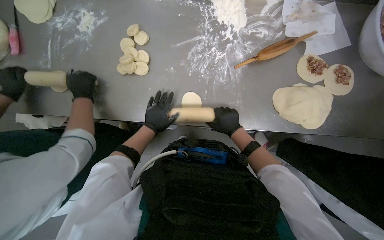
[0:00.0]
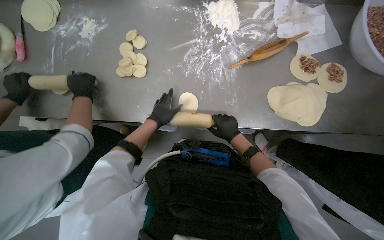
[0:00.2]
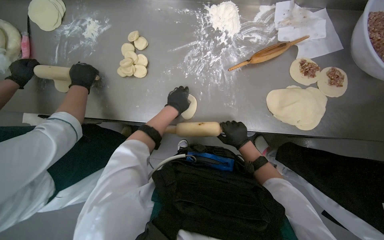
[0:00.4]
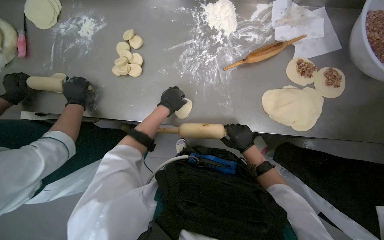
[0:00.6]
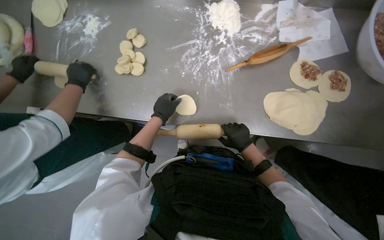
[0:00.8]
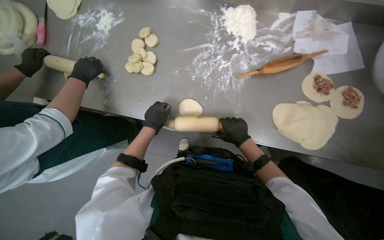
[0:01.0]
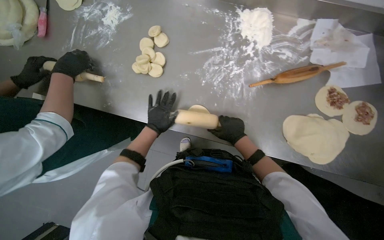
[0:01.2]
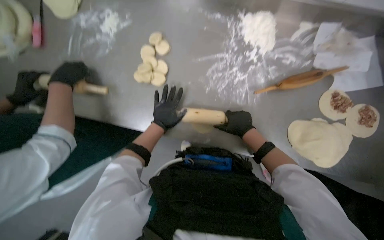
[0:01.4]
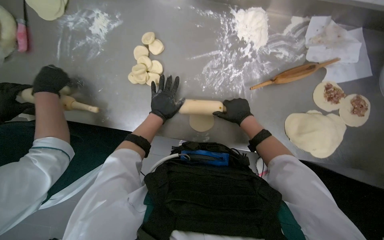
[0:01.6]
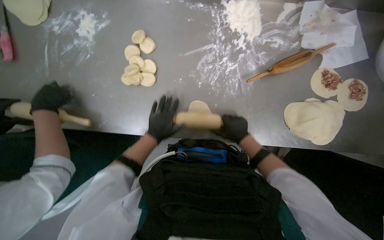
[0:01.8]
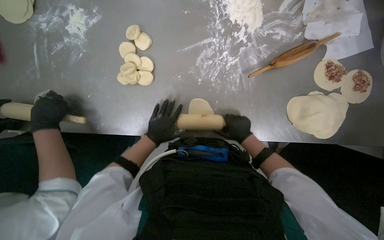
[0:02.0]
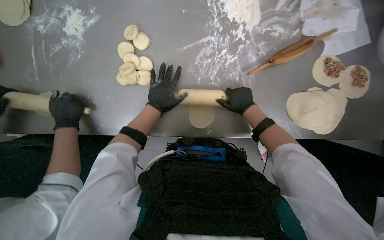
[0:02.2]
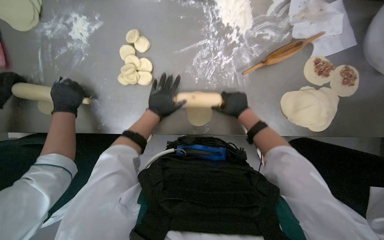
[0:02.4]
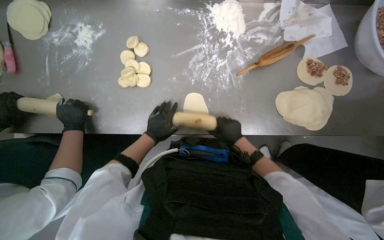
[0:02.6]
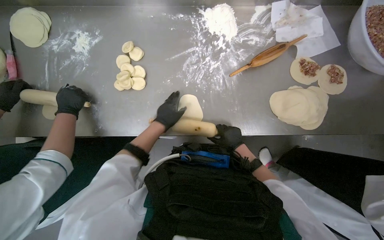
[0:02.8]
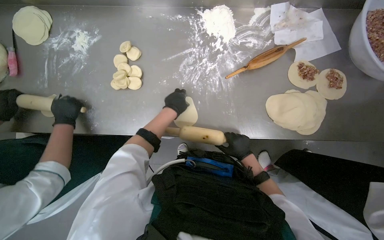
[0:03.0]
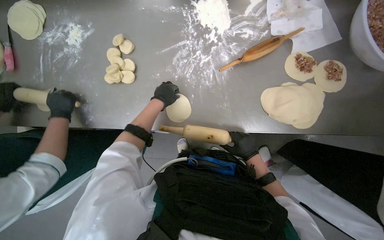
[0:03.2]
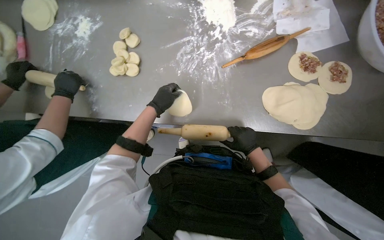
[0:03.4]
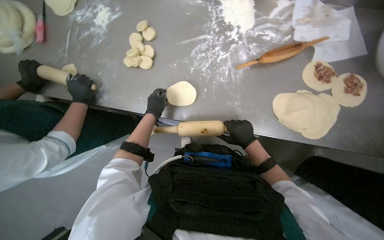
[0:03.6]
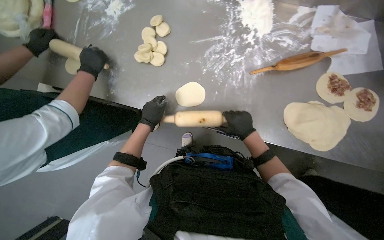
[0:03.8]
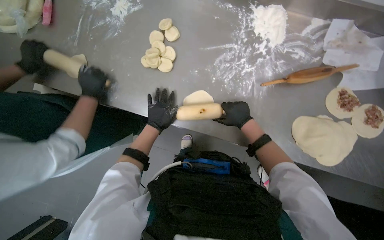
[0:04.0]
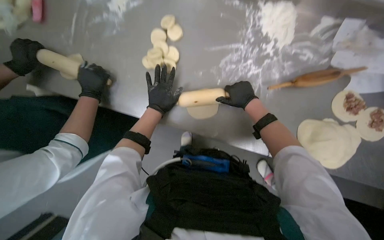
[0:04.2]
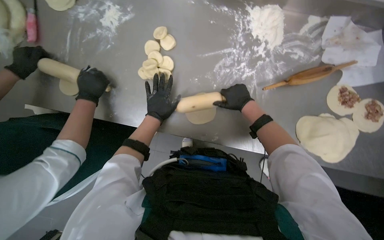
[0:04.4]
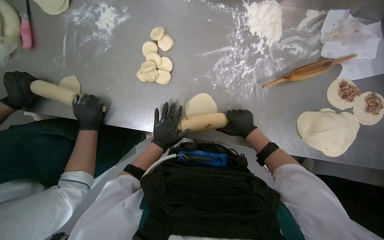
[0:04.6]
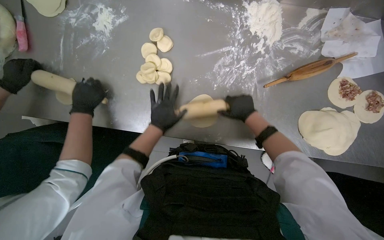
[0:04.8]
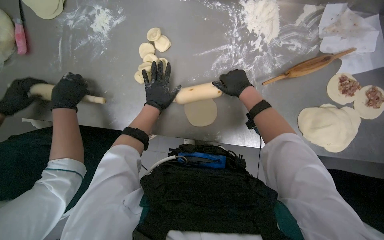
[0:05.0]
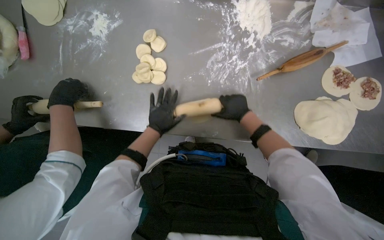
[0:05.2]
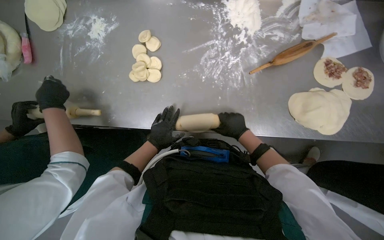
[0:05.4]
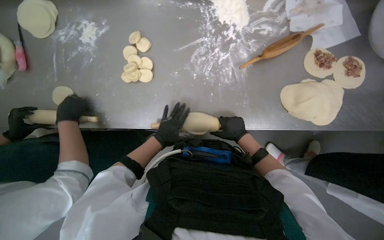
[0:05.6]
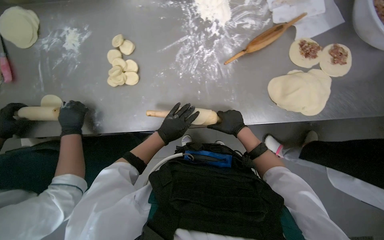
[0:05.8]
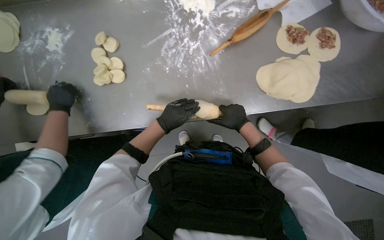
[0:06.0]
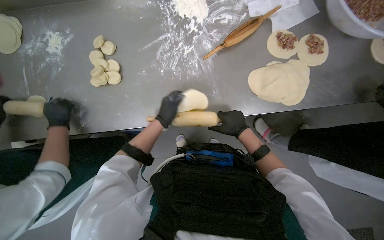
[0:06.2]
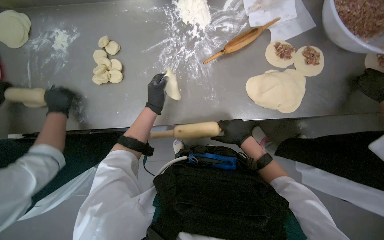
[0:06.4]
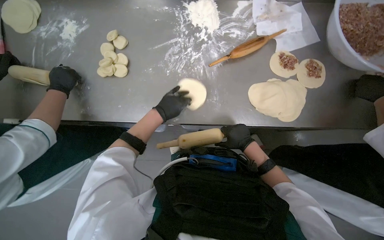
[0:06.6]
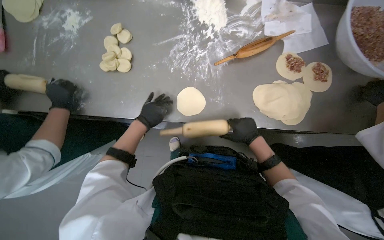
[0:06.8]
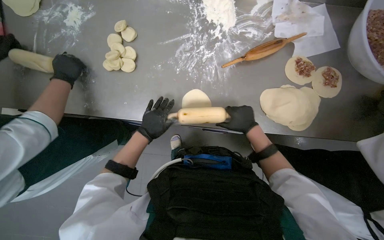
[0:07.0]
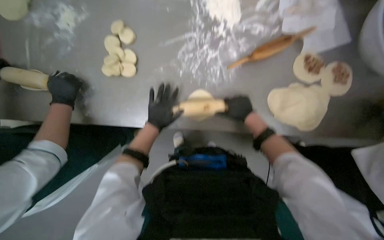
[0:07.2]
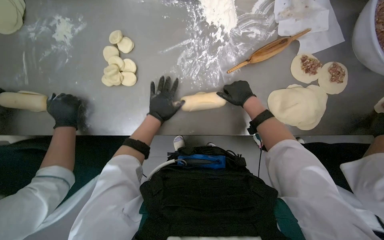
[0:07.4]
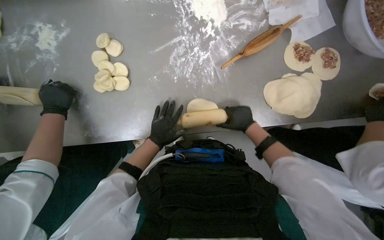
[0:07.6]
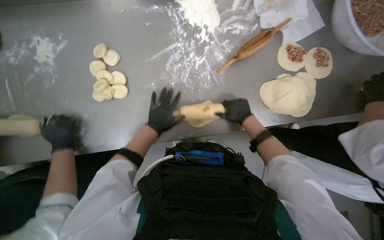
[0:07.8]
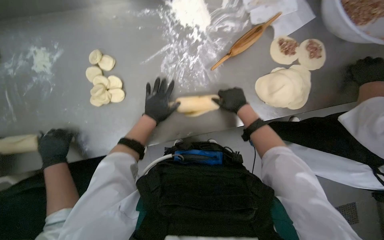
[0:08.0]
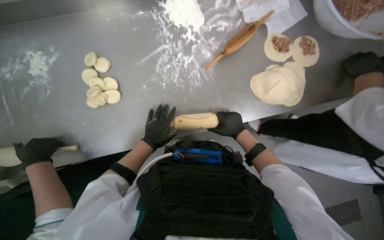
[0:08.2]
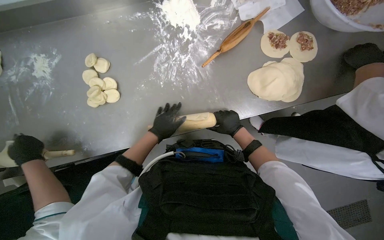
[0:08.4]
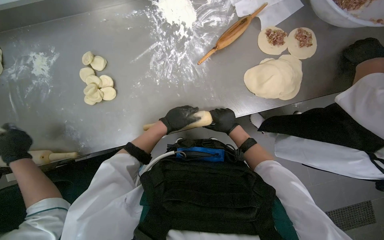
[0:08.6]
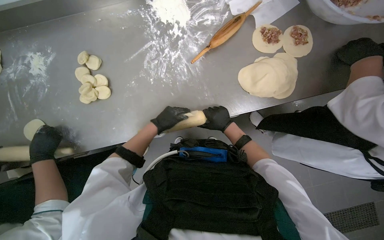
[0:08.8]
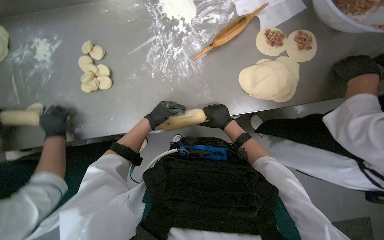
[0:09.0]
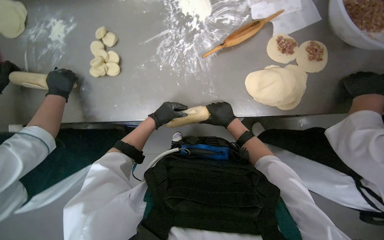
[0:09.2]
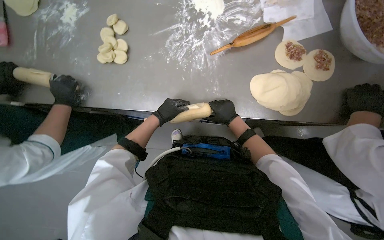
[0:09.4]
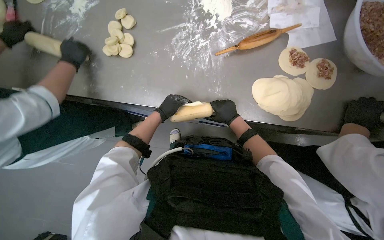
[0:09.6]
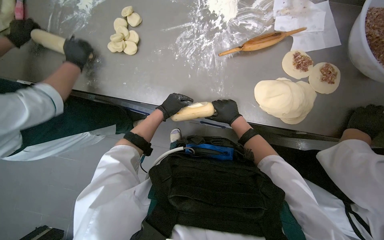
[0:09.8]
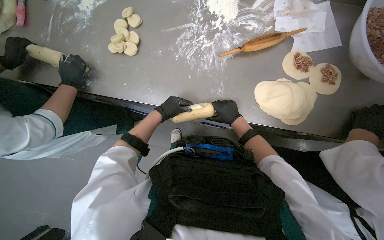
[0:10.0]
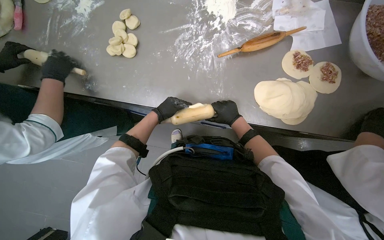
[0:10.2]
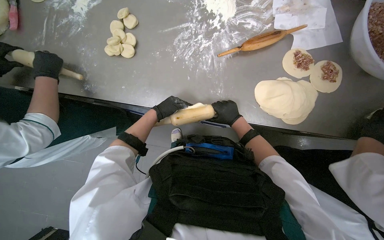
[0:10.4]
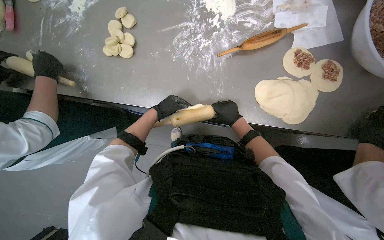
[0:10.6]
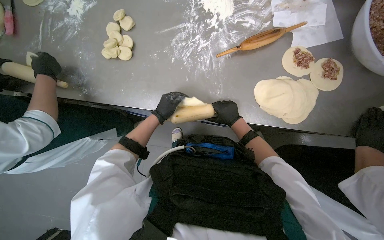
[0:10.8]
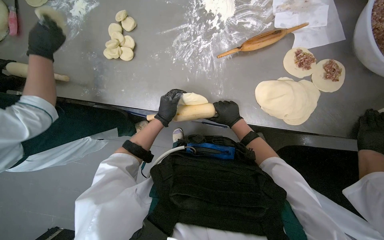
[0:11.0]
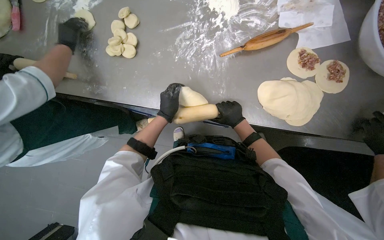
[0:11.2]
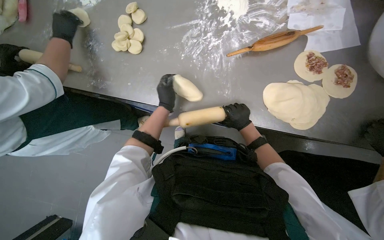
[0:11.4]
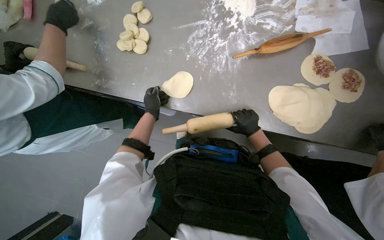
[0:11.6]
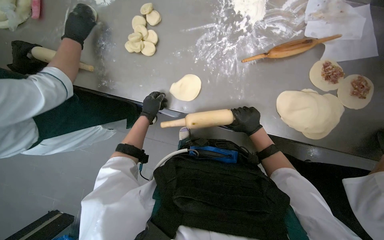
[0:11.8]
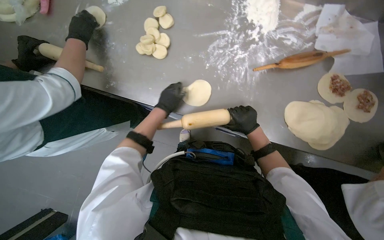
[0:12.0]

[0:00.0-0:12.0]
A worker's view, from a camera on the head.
Job: preparing food.
The whole recording: Rolling dough circles. The worker uses a rolling pin to flatten small dough circles on the metal table.
0:00.0 to 0:01.6: The two hands go about 10 cm up the picture.
0:01.6 to 0:03.0: The right hand moves up and down the picture over roughly 15 cm, changing direction 2 times; the left hand moves up and down the picture over some 10 cm, changing direction 3 times.
0:03.0 to 0:04.4: The right hand goes about 25 cm up the picture.
0:04.4 to 0:06.0: The right hand moves up and down the picture over roughly 15 cm, changing direction 2 times, while the left hand swings up and down the picture, roughly 15 cm each way, with 2 reversals.
0:06.0 to 0:07.6: The right hand moves about 15 cm up the picture and comes back.
0:10.4 to 0:12.0: The left hand moves nearer and farther over roughly 10 cm, changing direction 2 times.

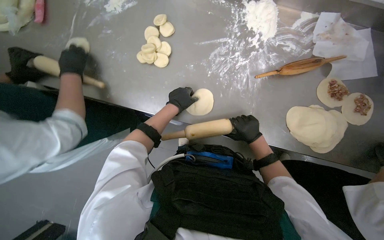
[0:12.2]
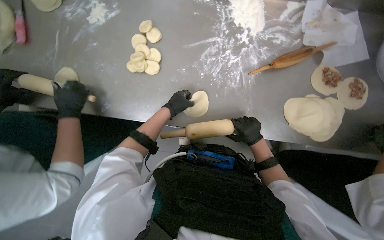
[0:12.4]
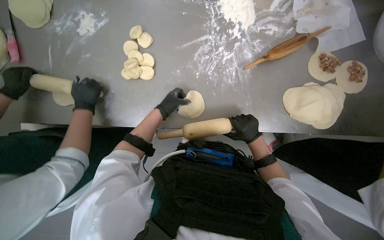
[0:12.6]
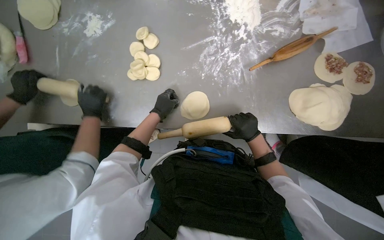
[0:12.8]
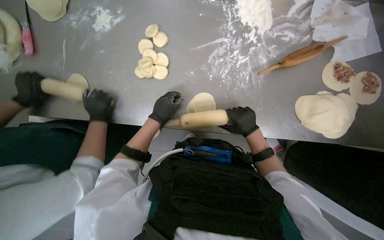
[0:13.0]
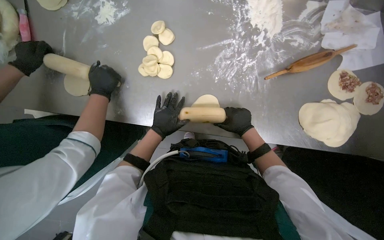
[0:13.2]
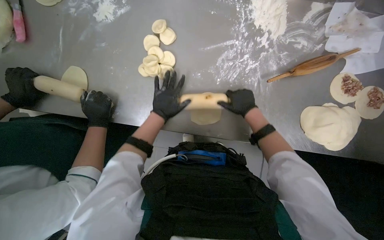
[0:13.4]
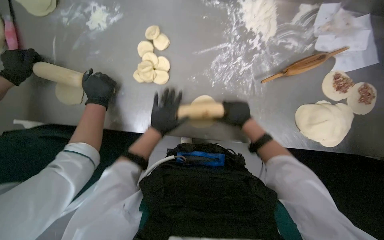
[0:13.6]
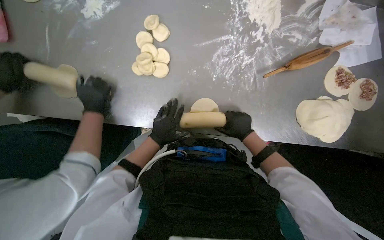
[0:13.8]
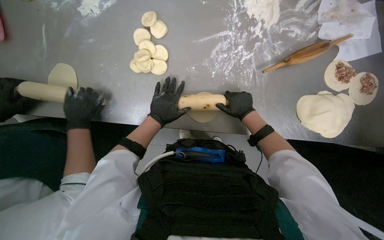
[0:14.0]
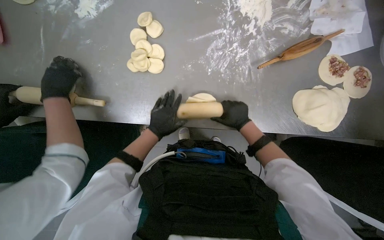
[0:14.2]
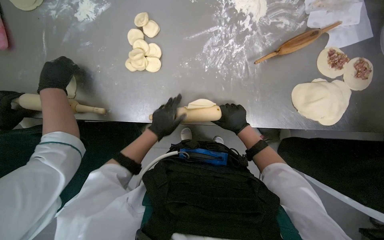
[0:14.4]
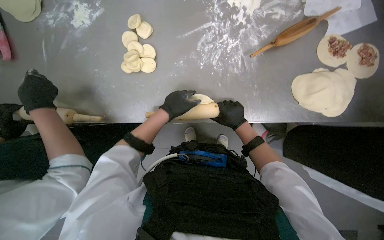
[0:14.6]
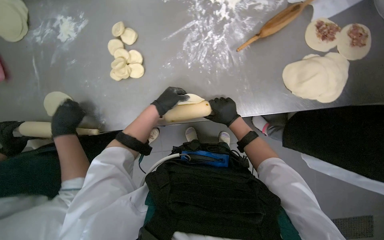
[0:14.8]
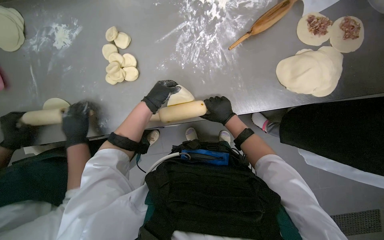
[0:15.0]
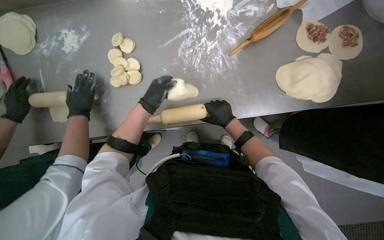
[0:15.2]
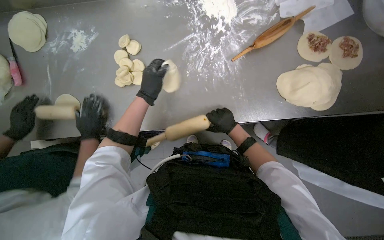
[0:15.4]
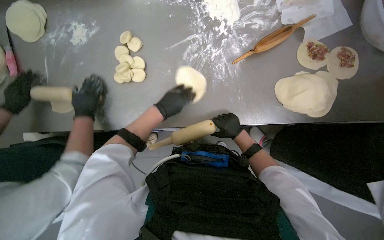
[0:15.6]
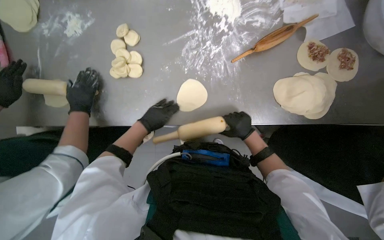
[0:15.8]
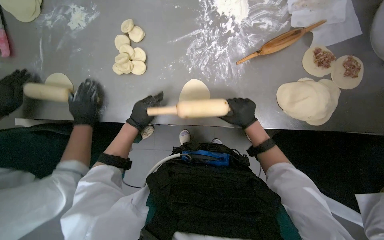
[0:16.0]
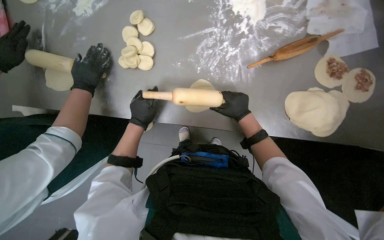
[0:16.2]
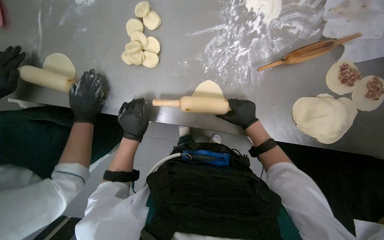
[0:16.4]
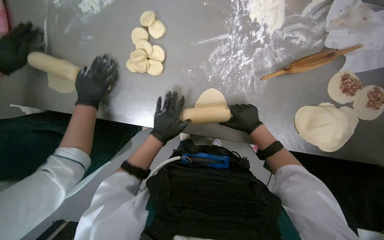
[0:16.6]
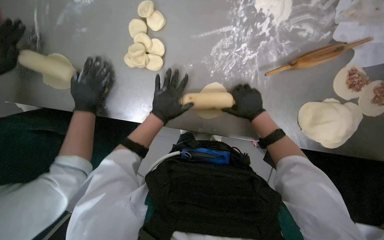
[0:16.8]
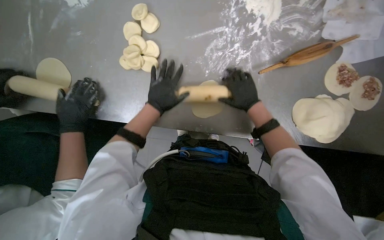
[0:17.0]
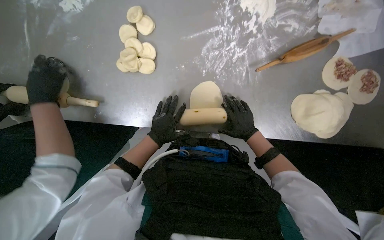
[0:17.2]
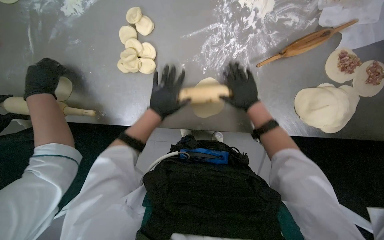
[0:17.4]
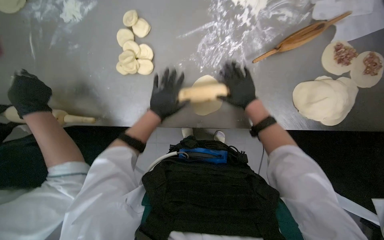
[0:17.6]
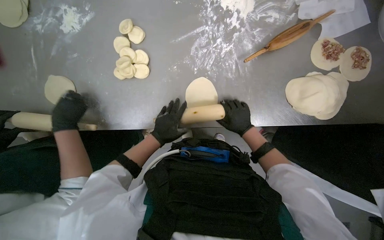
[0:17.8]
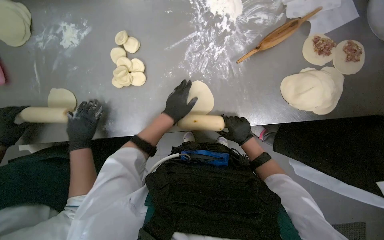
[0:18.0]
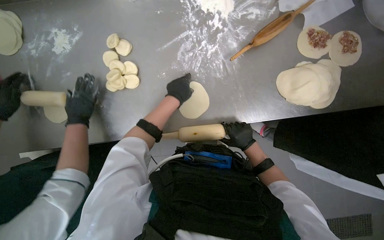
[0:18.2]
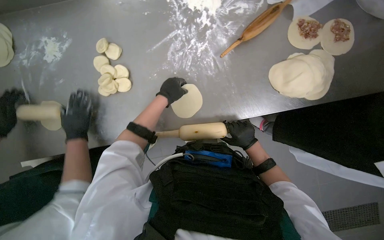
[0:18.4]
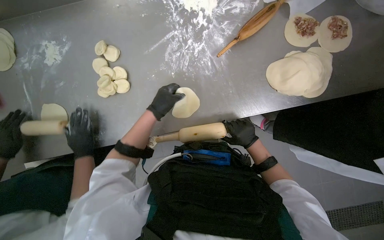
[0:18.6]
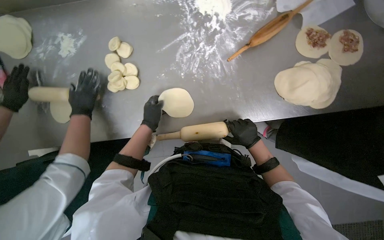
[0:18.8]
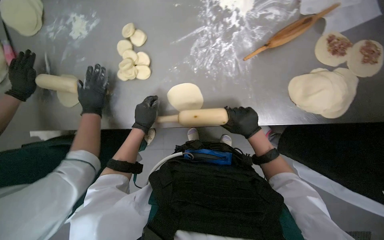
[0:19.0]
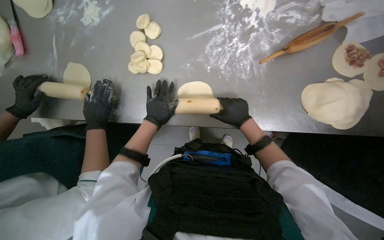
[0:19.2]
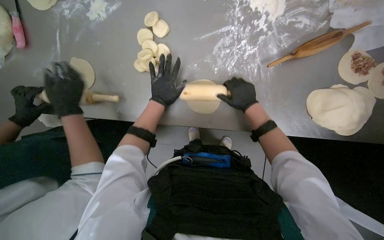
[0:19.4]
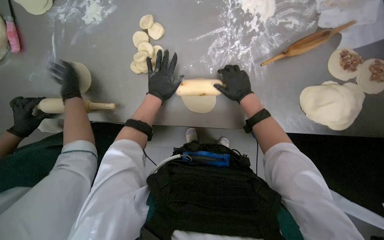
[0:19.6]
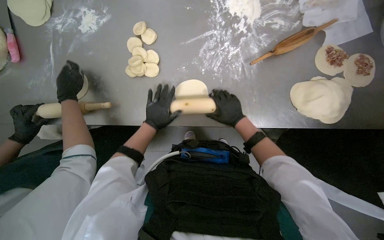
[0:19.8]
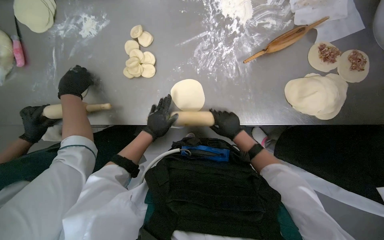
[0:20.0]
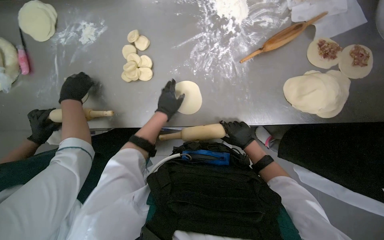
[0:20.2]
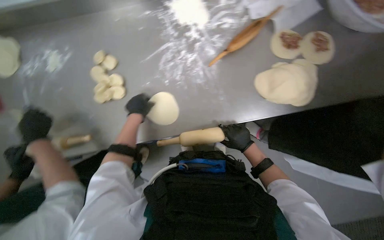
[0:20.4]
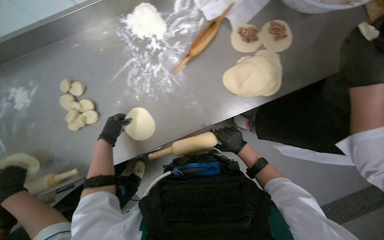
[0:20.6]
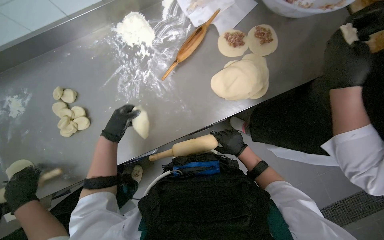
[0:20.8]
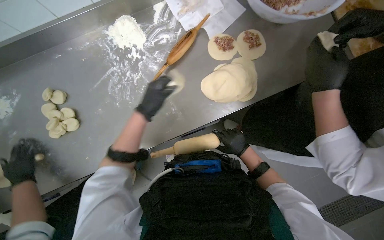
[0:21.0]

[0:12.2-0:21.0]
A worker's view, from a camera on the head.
Job: preparing food.
The whole recording: Rolling dough circles. The worker uses a rolling pin to flatten small dough circles on the metal table.
0:12.2 to 0:13.6: The right hand travels up the picture by approximately 10 cm.
0:15.2 to 0:16.6: The left hand is displaced down the picture by about 10 cm.
0:16.6 to 0:18.0: The right hand moves up and down the picture over approximately 15 cm, changing direction 3 times. Meanwhile the left hand swings up and down the picture, roughly 10 cm each way, with 3 reversals.
0:18.0 to 0:19.6: The right hand travels up the picture by approximately 15 cm.
0:19.6 to 0:21.0: Everything in view rotates roughly 25 degrees counterclockwise. The right hand travels down the picture by some 25 cm.
